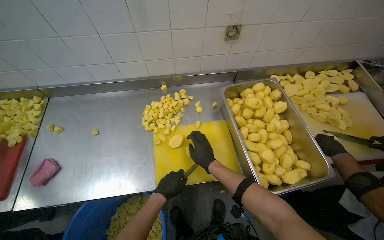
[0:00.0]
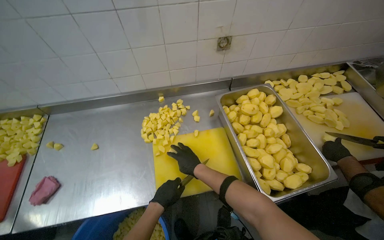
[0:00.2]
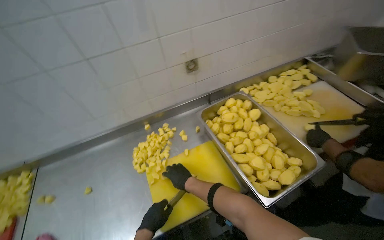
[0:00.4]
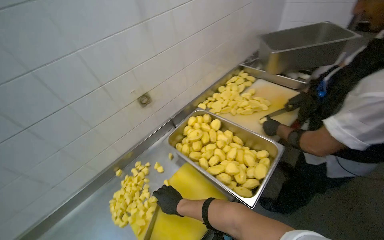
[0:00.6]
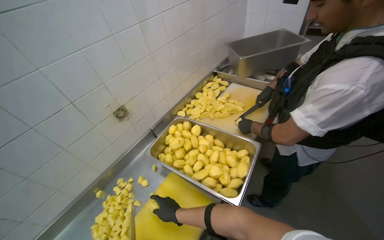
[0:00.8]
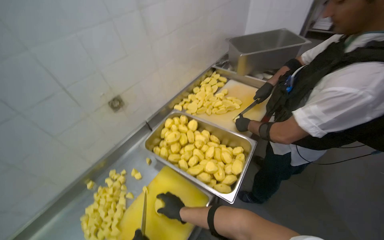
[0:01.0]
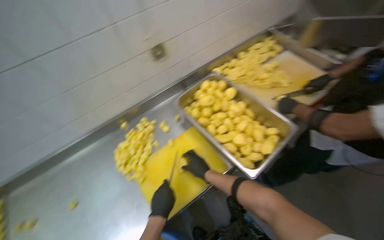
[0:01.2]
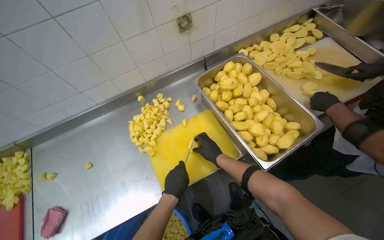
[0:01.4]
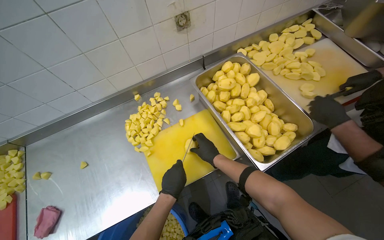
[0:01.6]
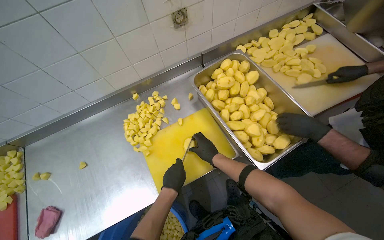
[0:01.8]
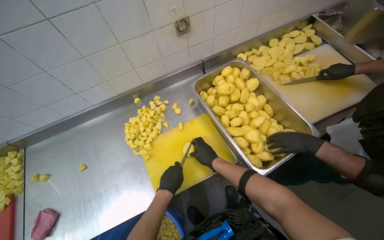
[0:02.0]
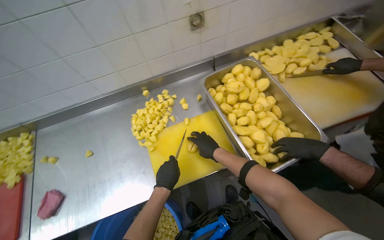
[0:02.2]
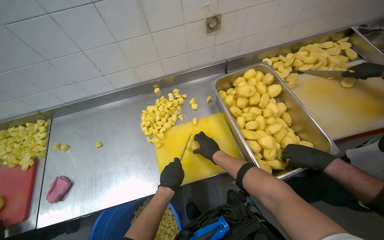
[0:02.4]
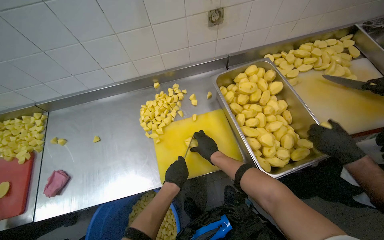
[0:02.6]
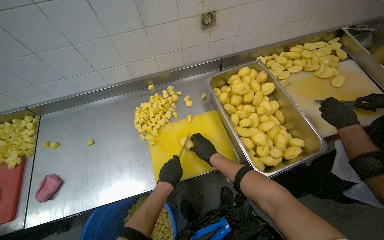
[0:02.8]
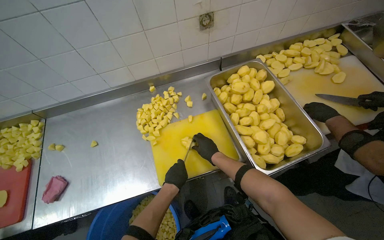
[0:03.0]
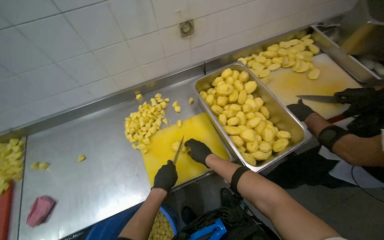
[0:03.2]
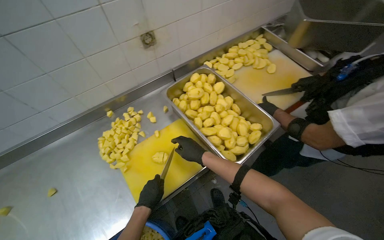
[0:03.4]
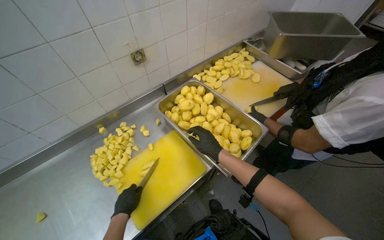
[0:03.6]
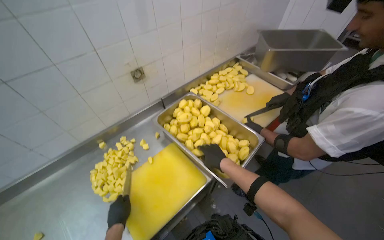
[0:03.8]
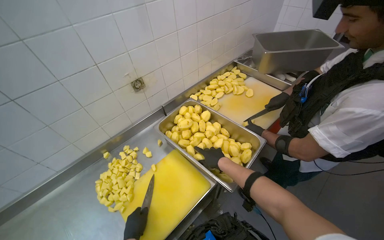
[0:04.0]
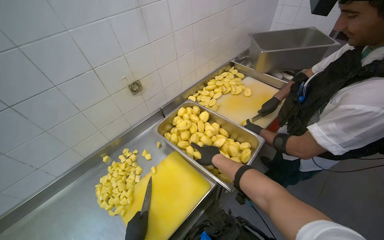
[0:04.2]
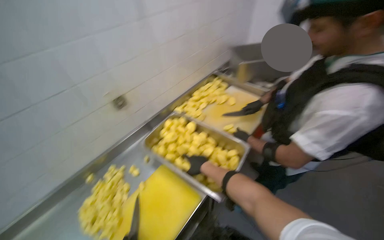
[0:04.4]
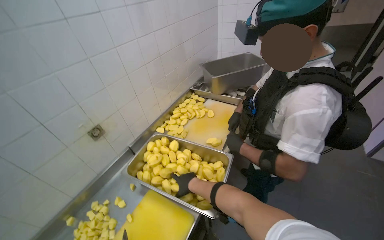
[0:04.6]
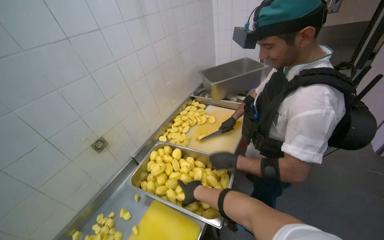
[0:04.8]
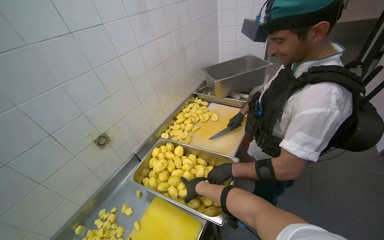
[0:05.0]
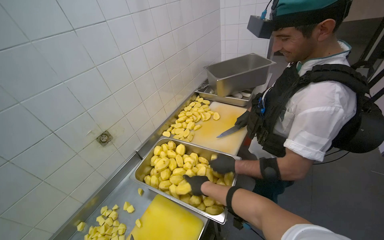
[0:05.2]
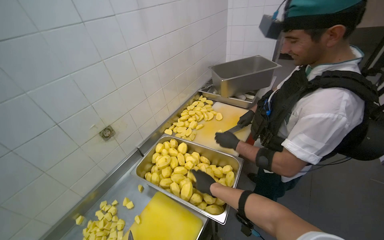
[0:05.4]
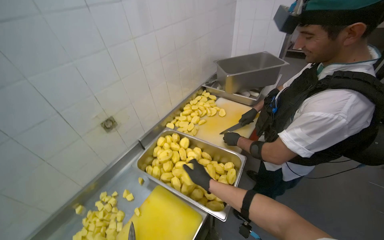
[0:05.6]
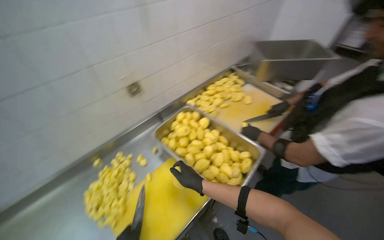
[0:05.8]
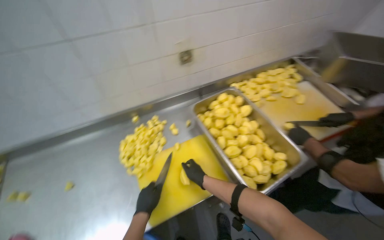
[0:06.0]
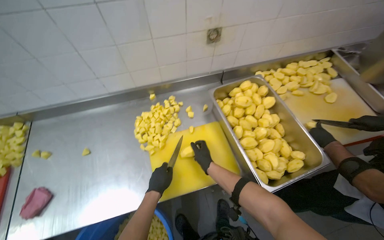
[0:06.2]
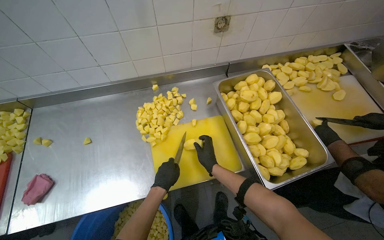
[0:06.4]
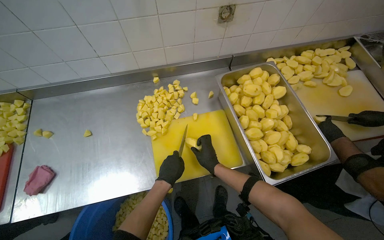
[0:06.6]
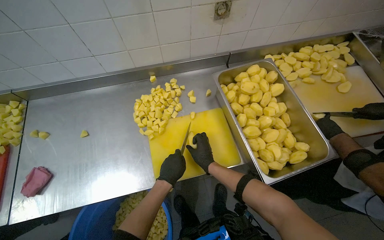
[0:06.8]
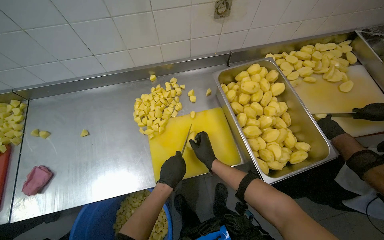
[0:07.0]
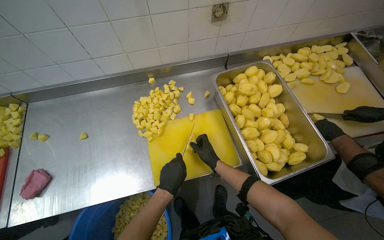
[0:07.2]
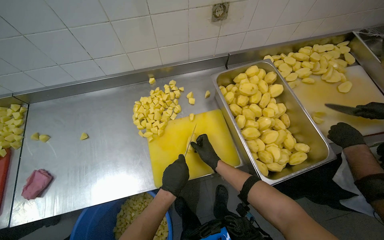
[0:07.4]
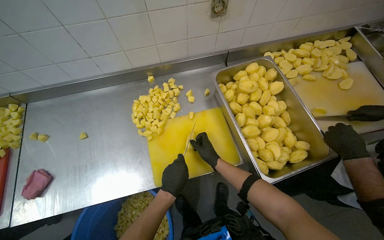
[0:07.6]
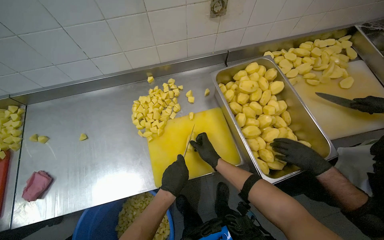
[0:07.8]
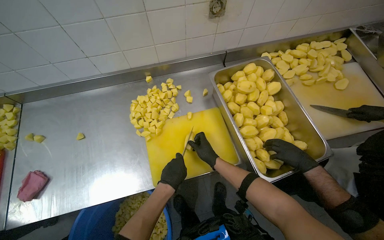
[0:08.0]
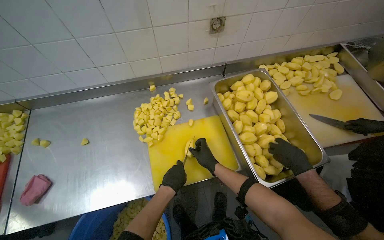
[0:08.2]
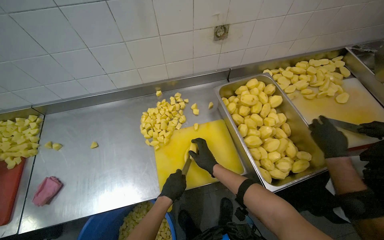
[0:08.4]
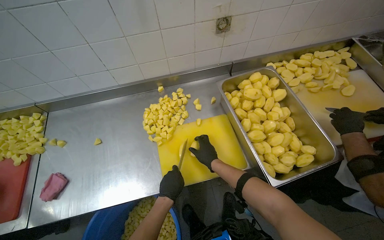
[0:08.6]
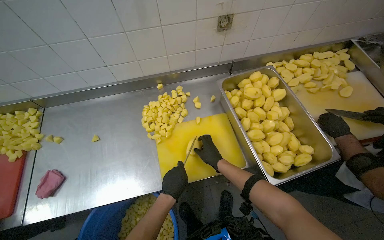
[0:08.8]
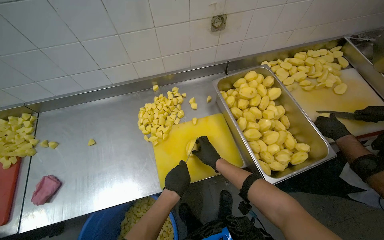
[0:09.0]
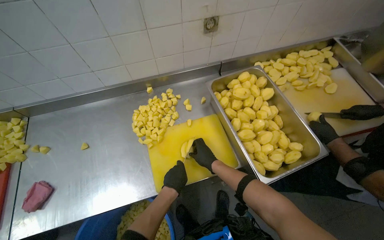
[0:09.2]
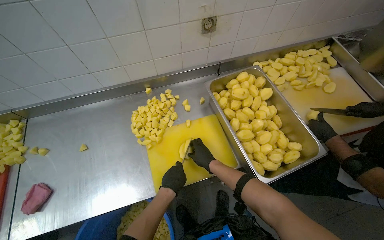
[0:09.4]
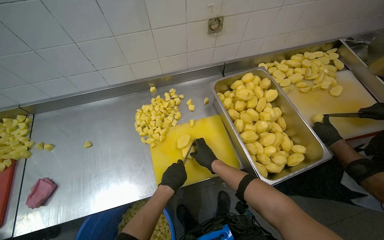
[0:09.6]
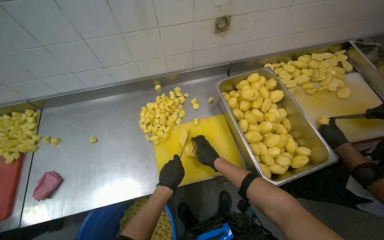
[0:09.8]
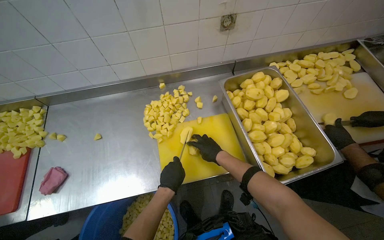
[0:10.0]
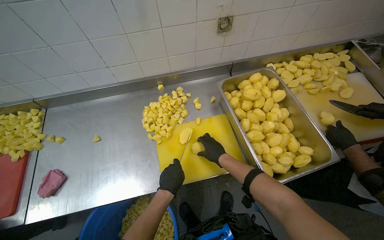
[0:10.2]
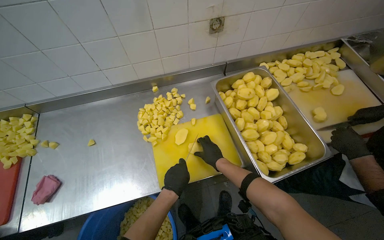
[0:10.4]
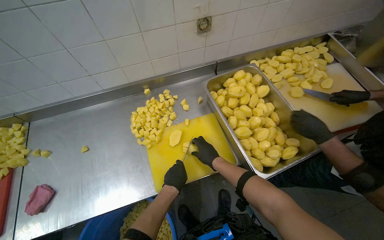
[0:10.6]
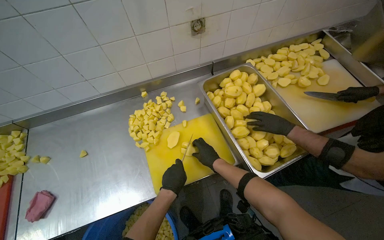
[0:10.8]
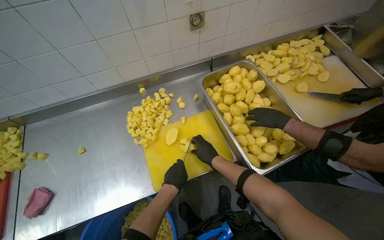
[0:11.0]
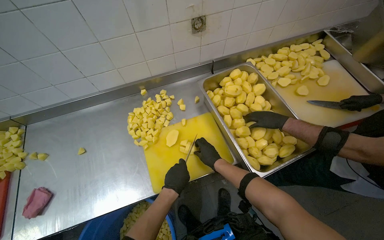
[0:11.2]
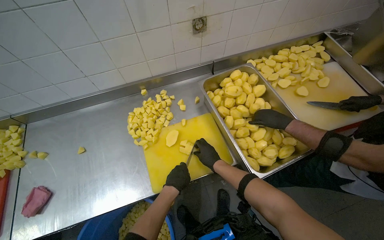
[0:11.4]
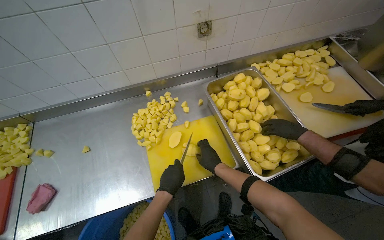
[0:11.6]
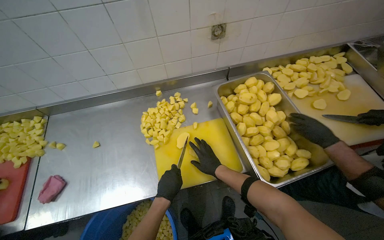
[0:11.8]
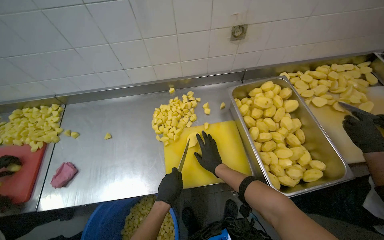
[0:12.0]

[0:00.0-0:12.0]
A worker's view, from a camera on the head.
Job: preparing food.
The whole recording: Cutting potatoes into cubes. The worker continues cutting peeled potatoes into cubes on a yellow cutting board.
0:01.6 to 0:03.0: The hands make small movements and keep their place.
0:03.0 to 0:04.4: The head turns to the right by roughly 30 degrees. The camera pitches upward, by approximately 20 degrees.
0:04.4 to 0:06.0: The head rotates about 25 degrees to the left.
0:06.0 to 0:07.6: The view tilts roughly 10 degrees downward. The right hand travels farther from the camera by some 10 cm.
0:07.6 to 0:12.0: The hands are busy where they are.

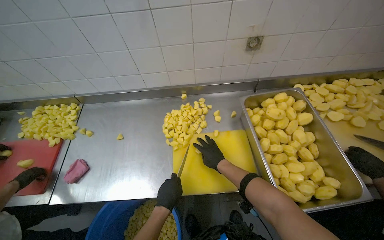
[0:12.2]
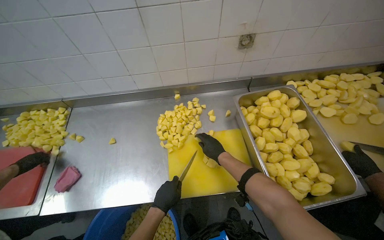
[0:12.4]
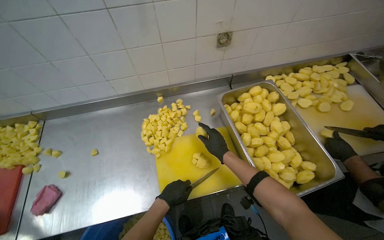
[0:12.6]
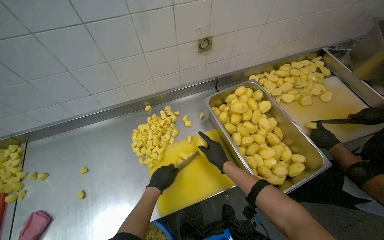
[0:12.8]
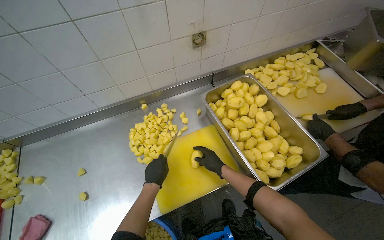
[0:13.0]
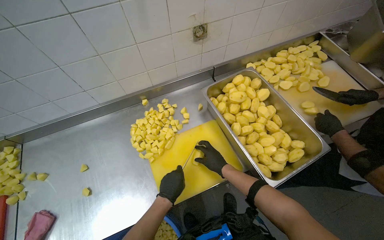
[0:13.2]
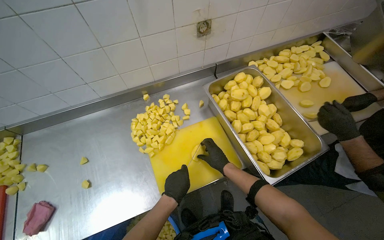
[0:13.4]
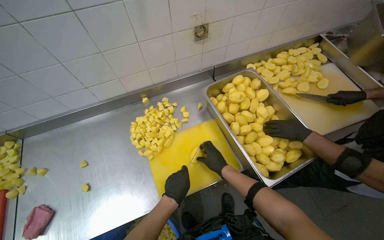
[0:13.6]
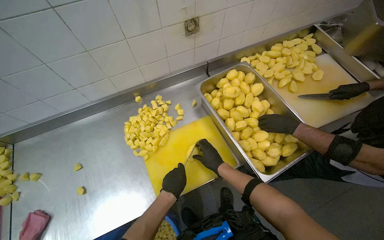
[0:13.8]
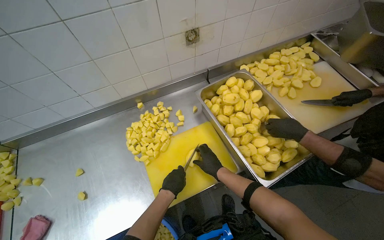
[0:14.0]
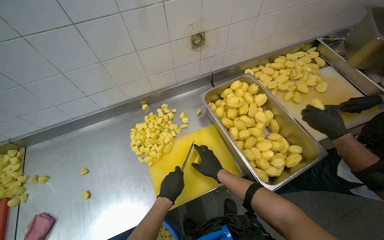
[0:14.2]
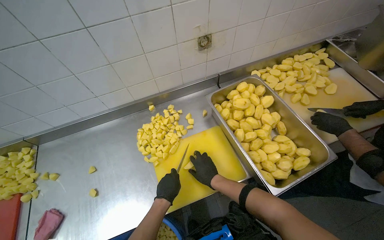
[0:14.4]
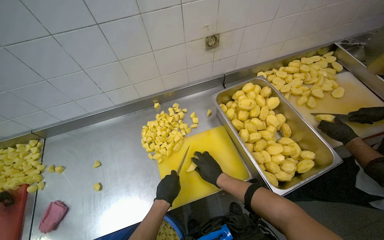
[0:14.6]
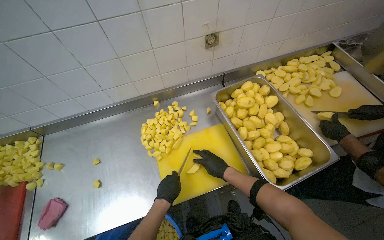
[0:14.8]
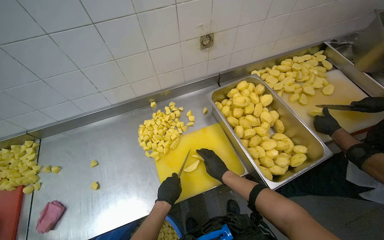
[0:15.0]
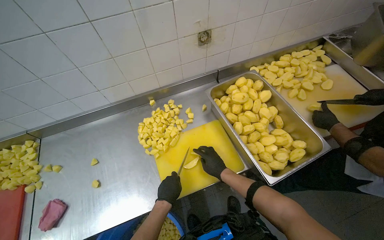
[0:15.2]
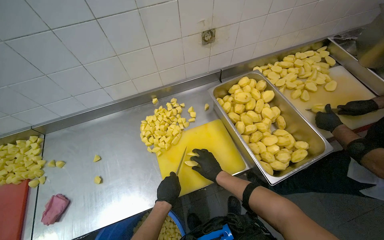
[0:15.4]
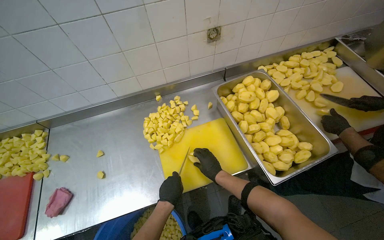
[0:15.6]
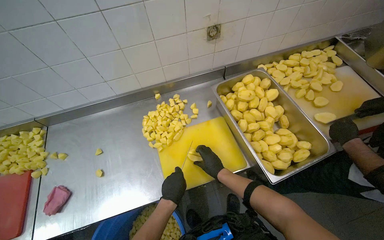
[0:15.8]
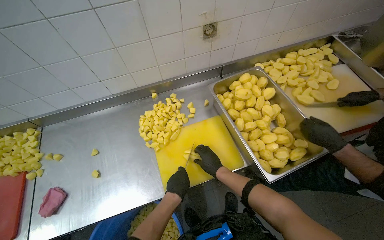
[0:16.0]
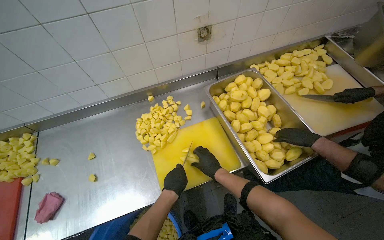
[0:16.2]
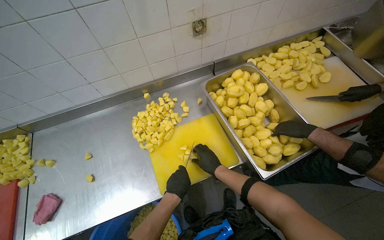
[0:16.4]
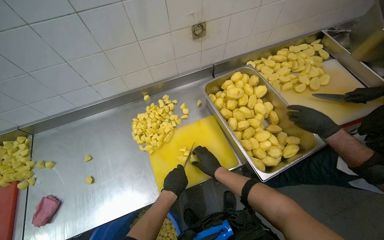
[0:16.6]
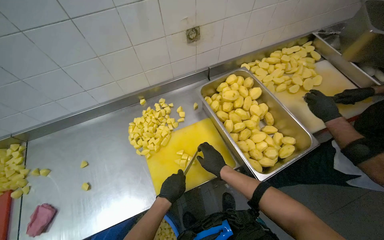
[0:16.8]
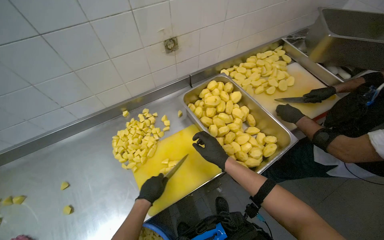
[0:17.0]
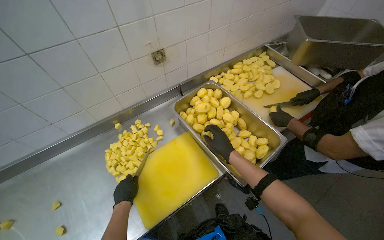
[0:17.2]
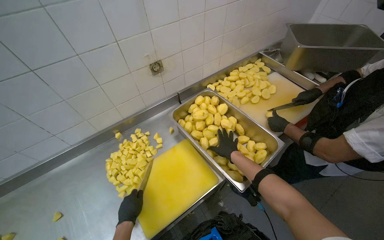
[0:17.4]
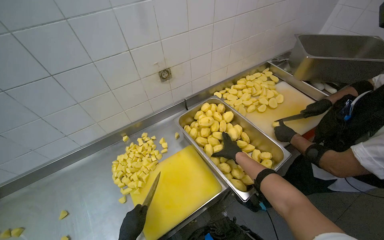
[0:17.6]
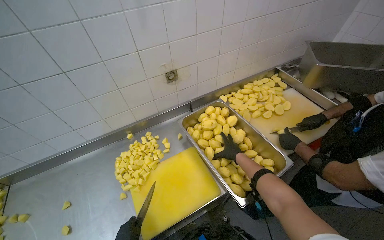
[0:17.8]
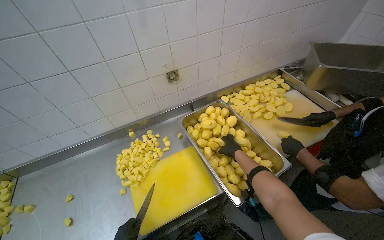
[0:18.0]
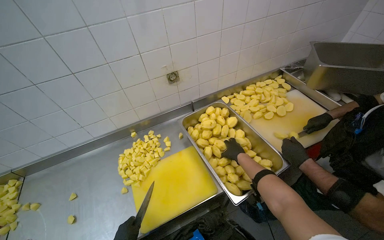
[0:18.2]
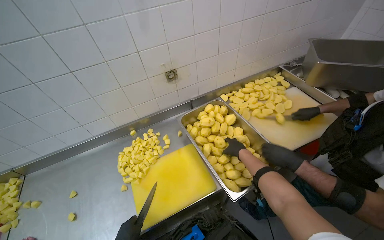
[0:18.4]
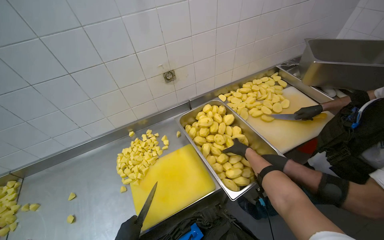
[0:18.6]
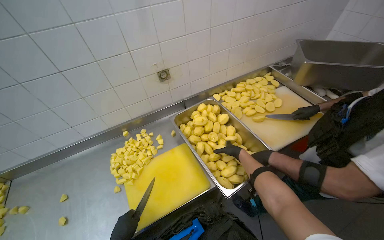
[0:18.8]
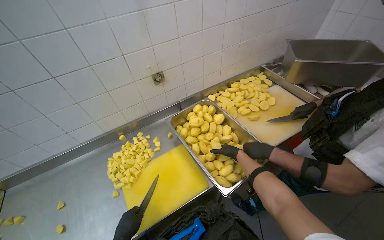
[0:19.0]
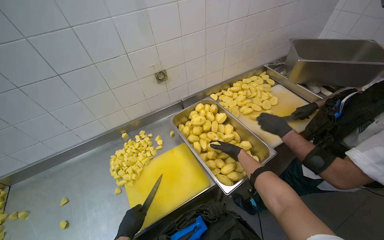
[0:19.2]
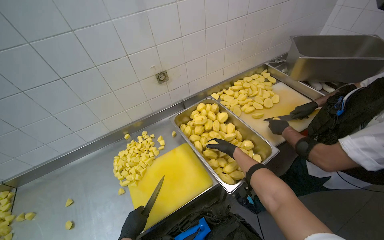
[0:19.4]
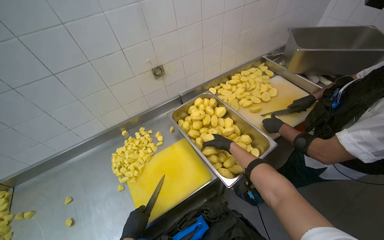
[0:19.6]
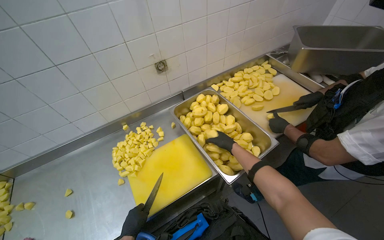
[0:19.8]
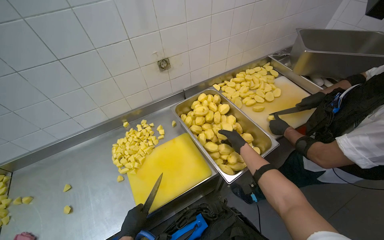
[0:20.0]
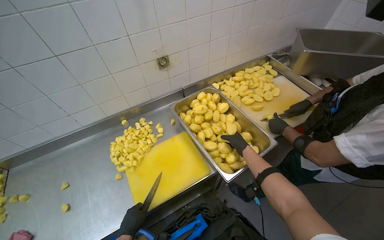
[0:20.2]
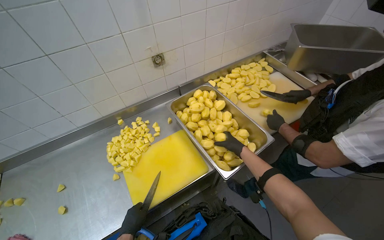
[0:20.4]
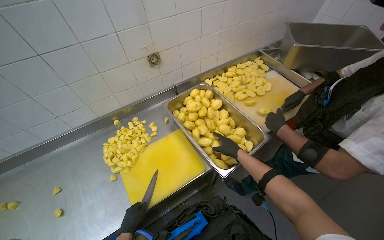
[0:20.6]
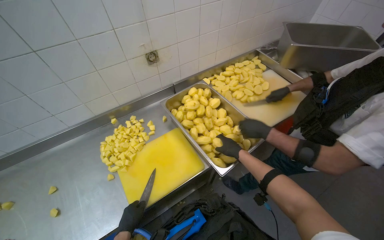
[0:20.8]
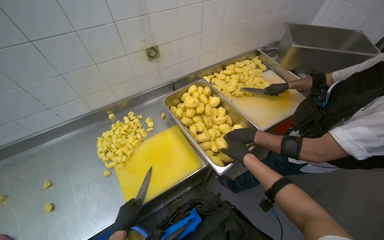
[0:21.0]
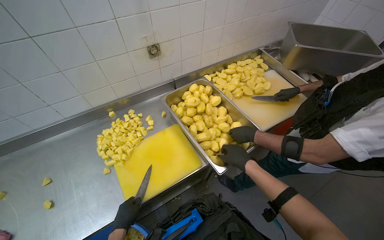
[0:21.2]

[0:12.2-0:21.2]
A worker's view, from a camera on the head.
Job: preparing food.
The whole recording: Cutting potatoes into cubes. The worker continues cutting peeled potatoes into cubes on a yellow cutting board.
0:12.2 to 0:13.8: The wearer looks approximately 20 degrees further to the right. The left hand shifts about 10 cm up the picture.
0:13.8 to 0:16.6: The hands stay close to where they were, moving slightly.
0:16.6 to 0:18.2: The wearer looks some 15 degrees further upward. The right hand shifts approximately 25 cm up the picture and to the right.
0:19.8 to 0:21.2: The right hand goes approximately 10 cm to the right.
